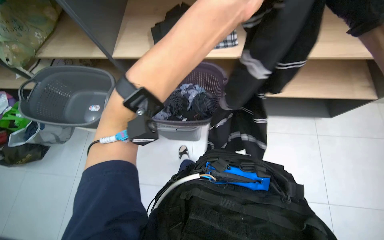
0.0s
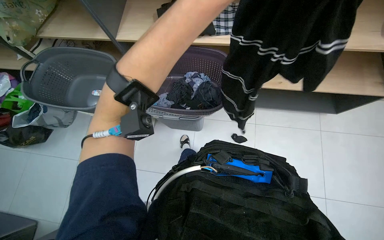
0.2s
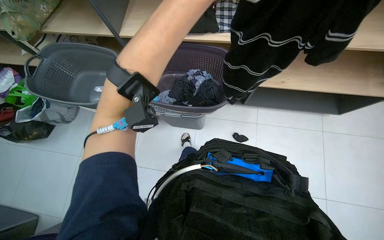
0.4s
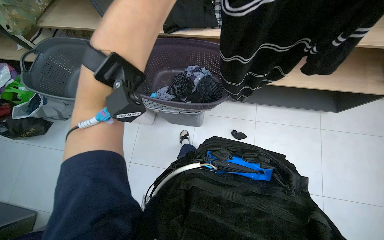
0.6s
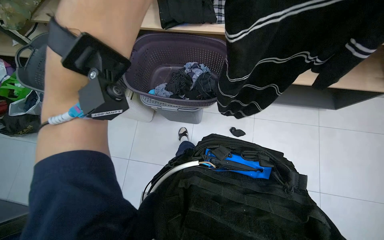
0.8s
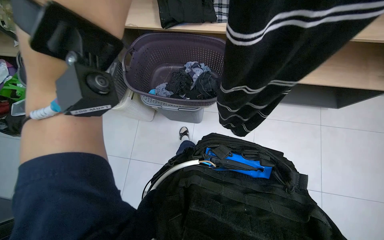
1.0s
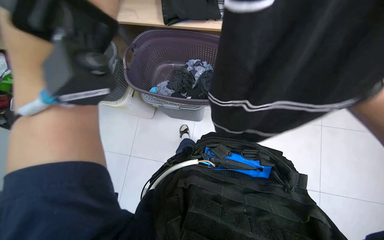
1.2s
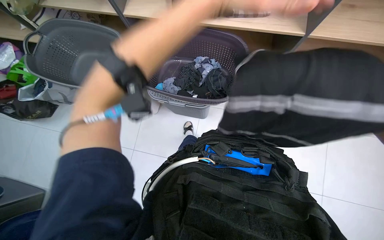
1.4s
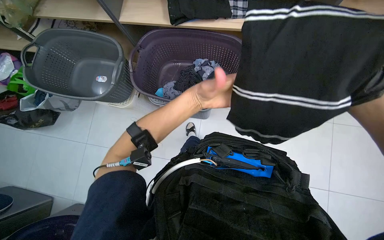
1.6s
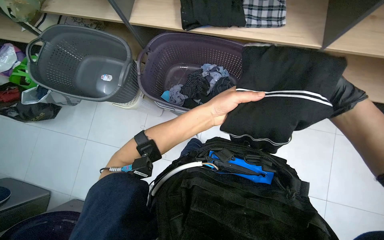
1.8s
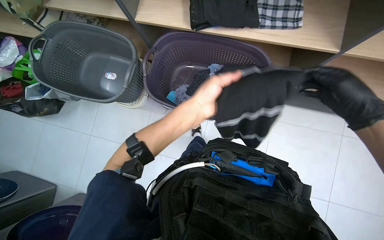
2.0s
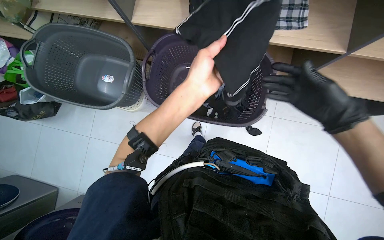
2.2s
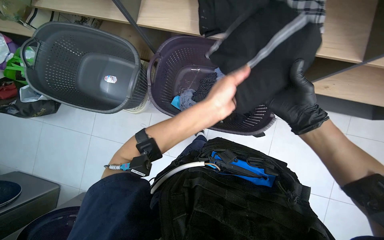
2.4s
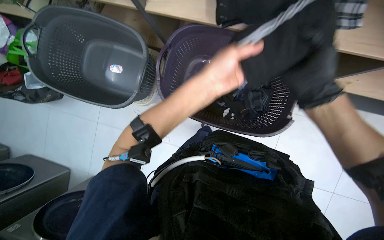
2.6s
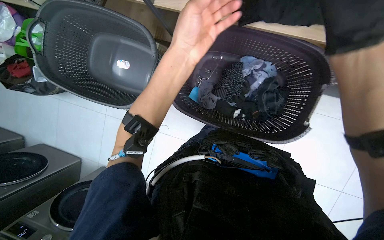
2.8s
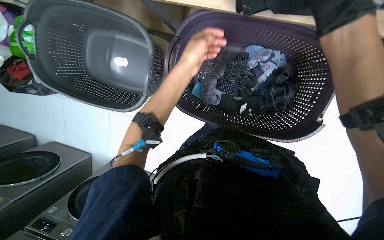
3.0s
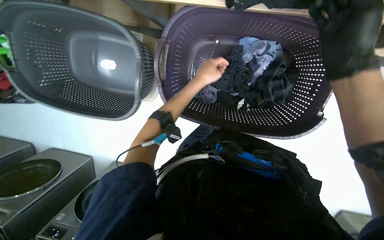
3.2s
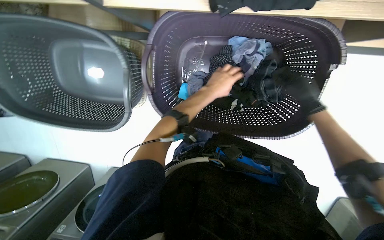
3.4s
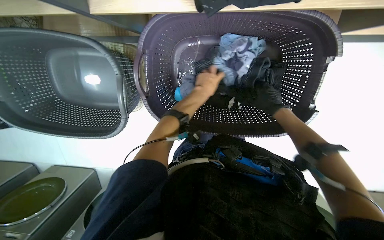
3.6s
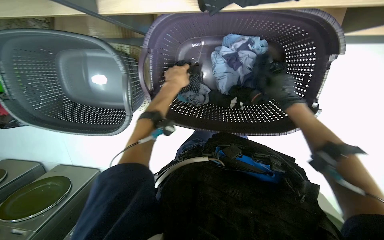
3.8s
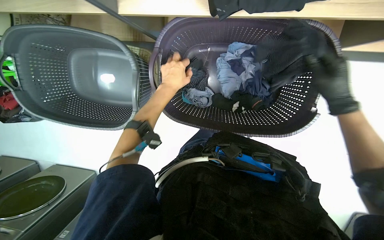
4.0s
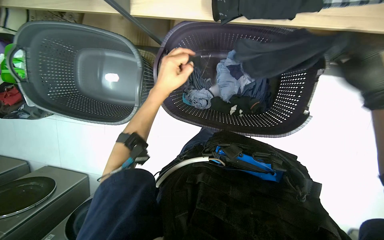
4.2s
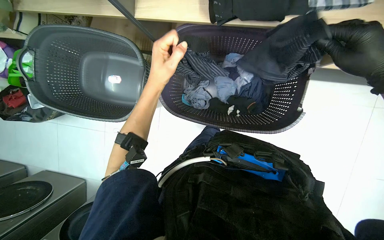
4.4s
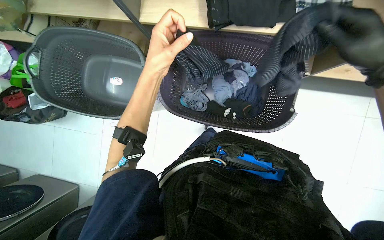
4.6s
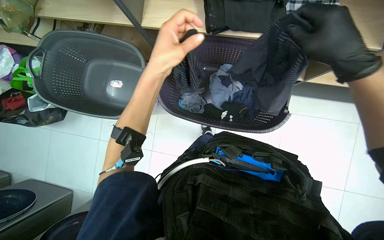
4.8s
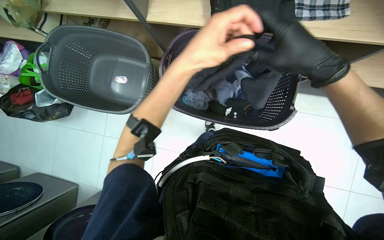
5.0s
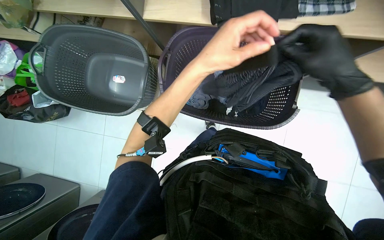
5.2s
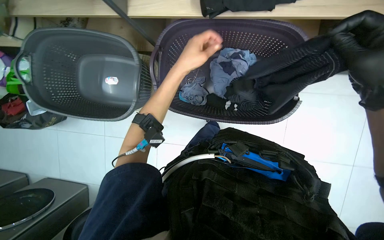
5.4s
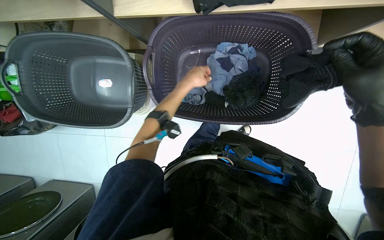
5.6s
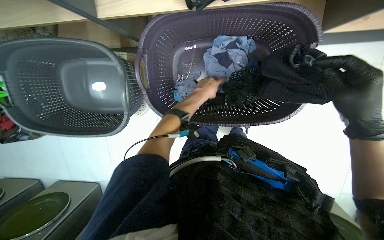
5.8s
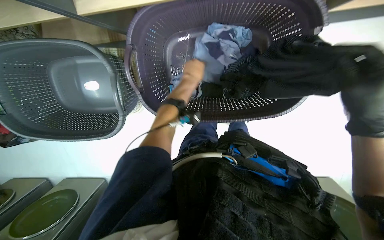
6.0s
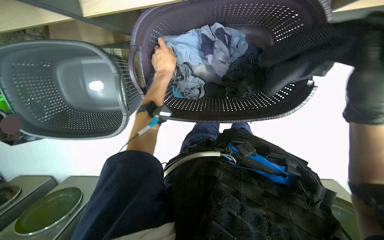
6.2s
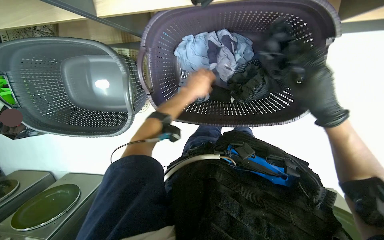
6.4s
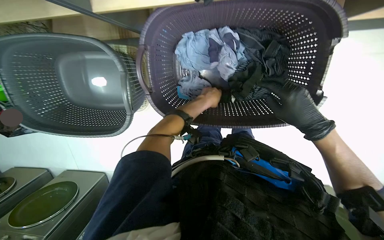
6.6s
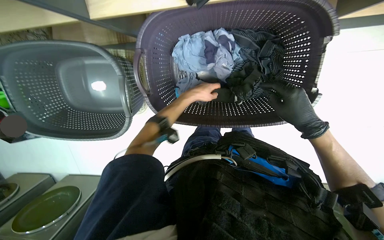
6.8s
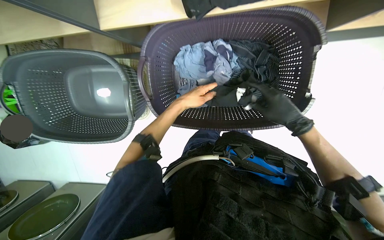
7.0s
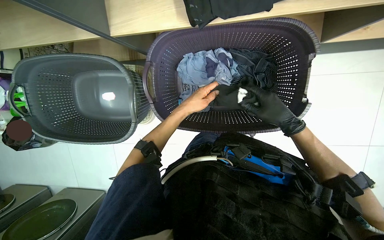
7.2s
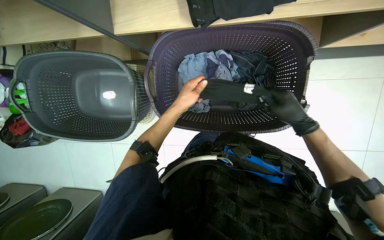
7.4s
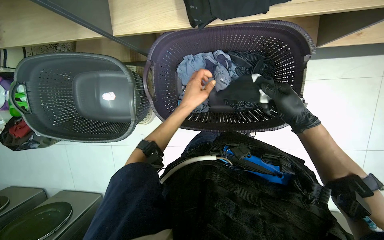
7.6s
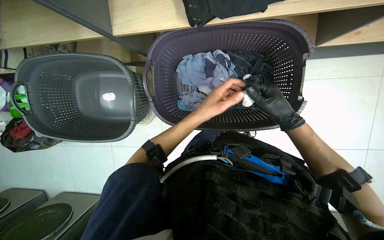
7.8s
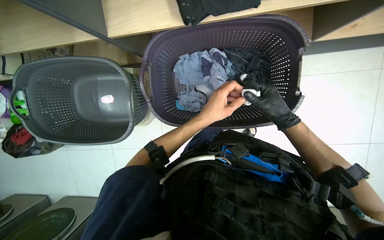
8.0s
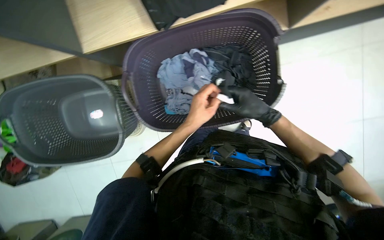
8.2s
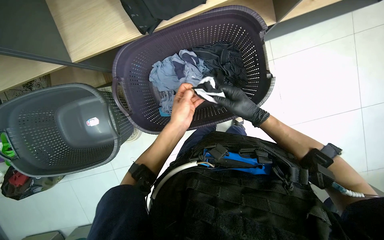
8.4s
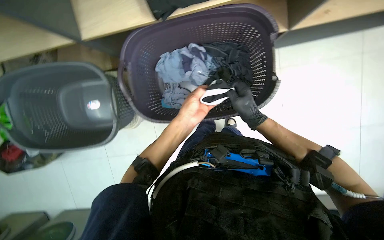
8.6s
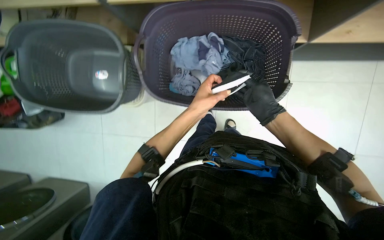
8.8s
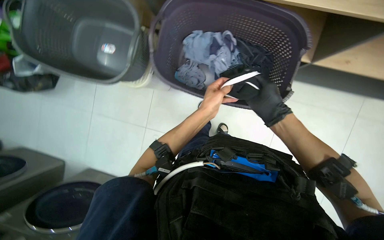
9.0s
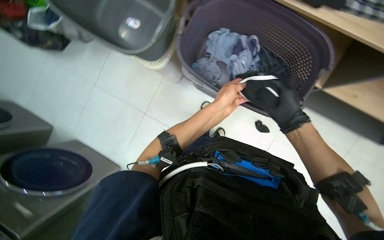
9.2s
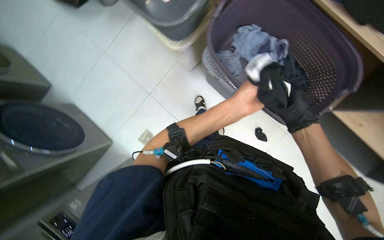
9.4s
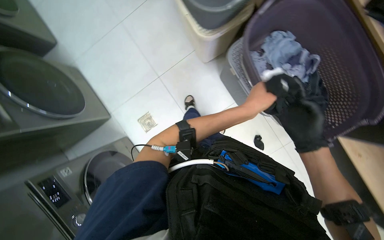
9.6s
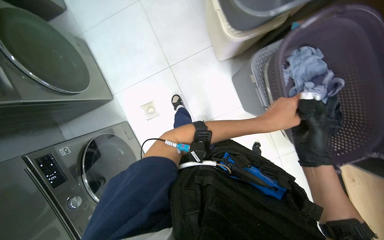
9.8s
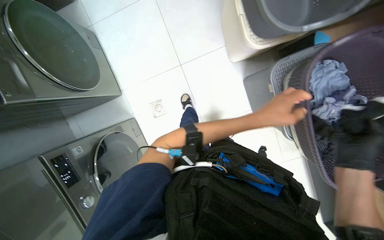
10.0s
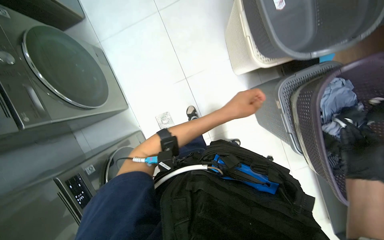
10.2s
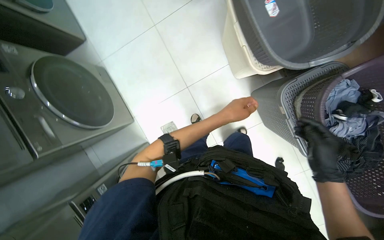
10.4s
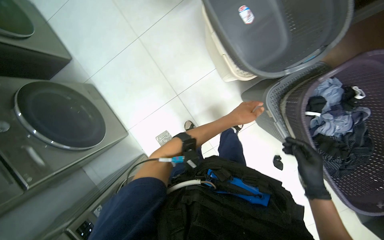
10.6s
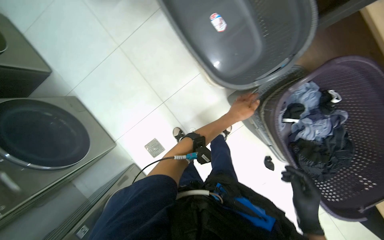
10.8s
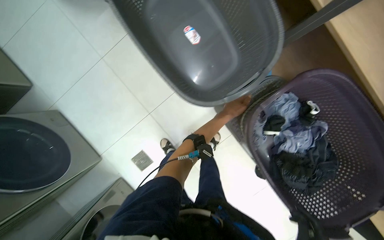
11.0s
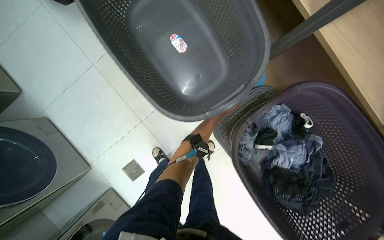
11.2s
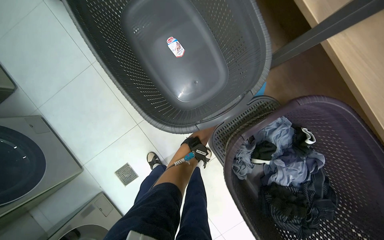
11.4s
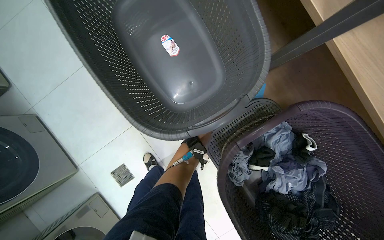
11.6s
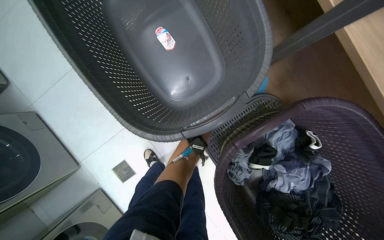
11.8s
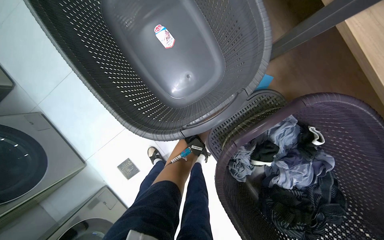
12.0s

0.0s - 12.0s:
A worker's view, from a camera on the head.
Job: managing laundry.
The whole recording: Folding and sorting clothes. The worker folds various clothes and sorts them onto a shelf.
3.0s - 4.4s: The left hand travels down the picture by approximately 10 cm.
4.4s - 6.0s: The left hand is displaced farther from the camera and to the right by roughly 25 cm.
6.0s - 7.6s: The right hand heads farther from the camera, covering roughly 10 cm, while the left hand swings left and right, approximately 10 cm each way, with 2 reversals.
7.6s - 9.0s: The left hand travels to the right by approximately 10 cm.
9.0s - 10.4s: The left hand moves about 5 cm to the right and comes back.
10.4s - 12.0s: The head travels about 50 cm.

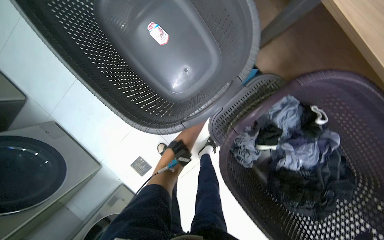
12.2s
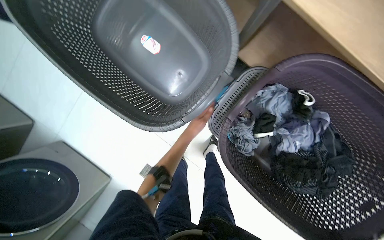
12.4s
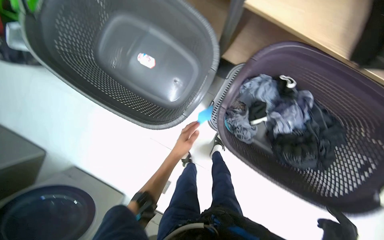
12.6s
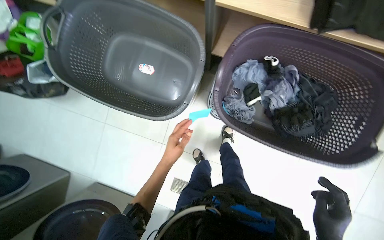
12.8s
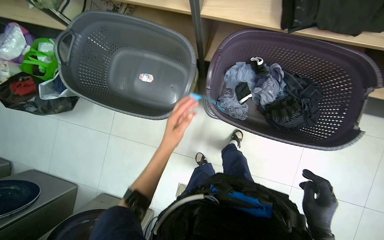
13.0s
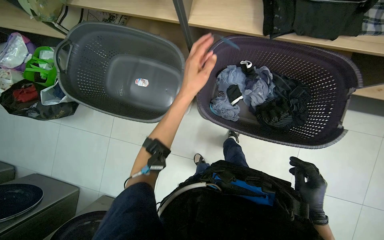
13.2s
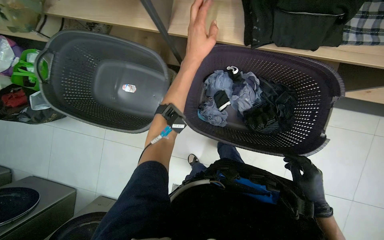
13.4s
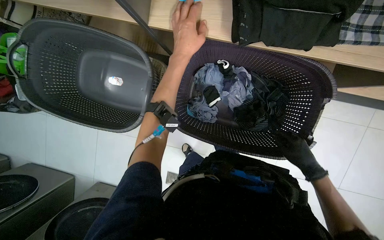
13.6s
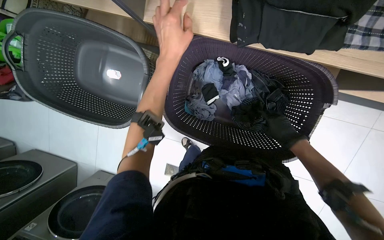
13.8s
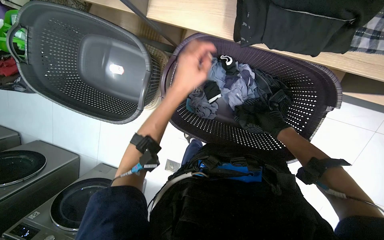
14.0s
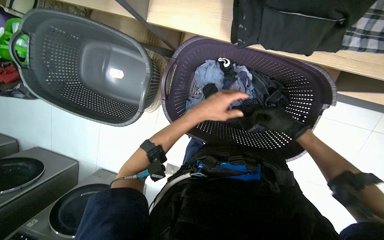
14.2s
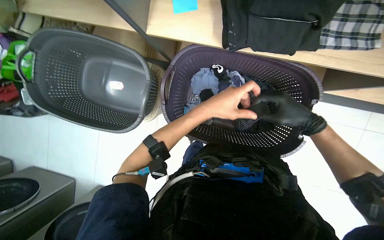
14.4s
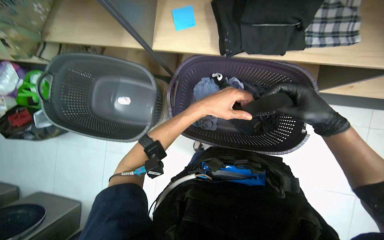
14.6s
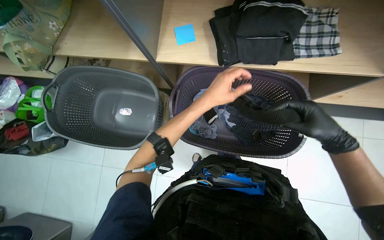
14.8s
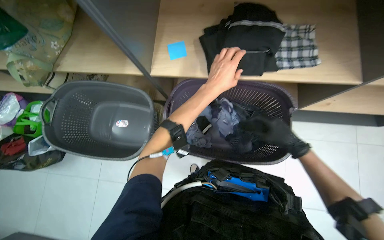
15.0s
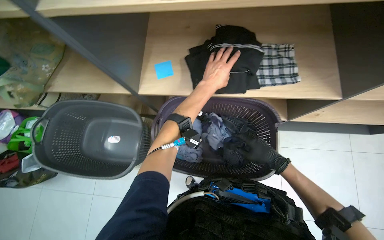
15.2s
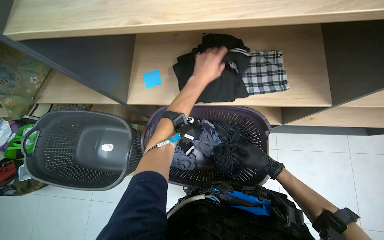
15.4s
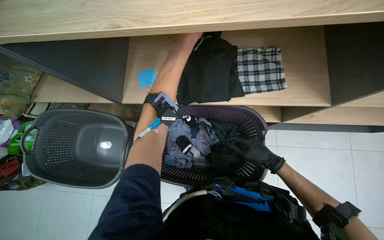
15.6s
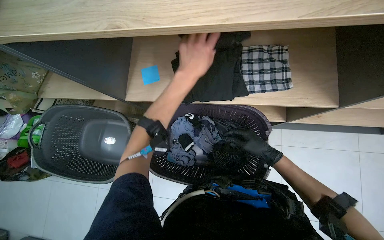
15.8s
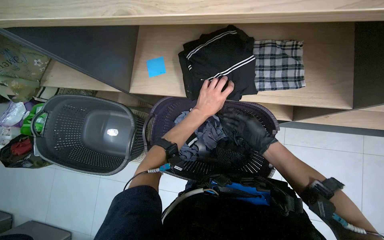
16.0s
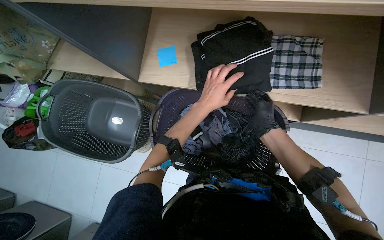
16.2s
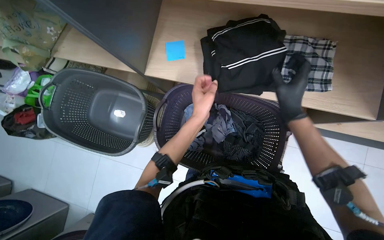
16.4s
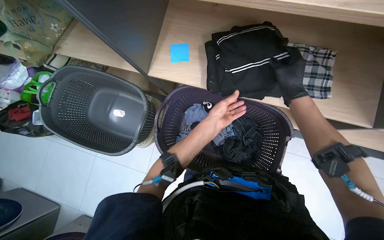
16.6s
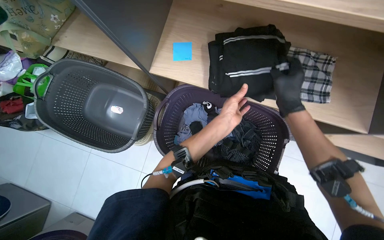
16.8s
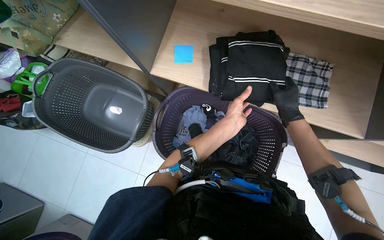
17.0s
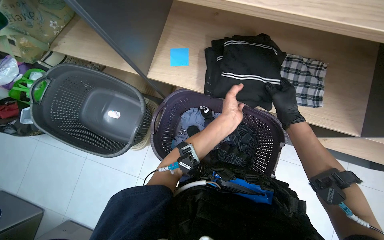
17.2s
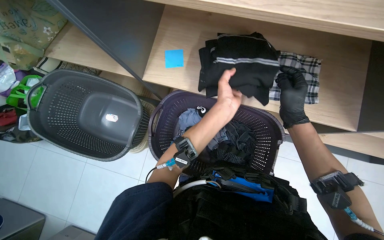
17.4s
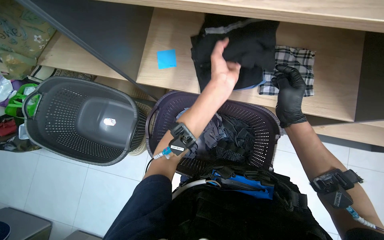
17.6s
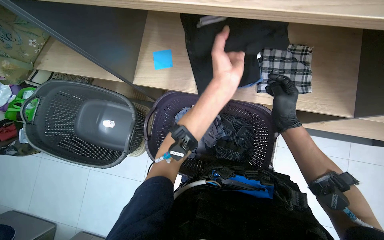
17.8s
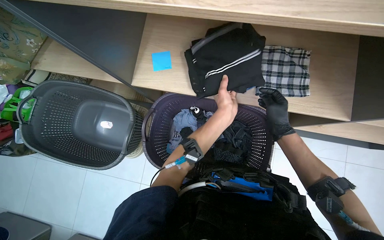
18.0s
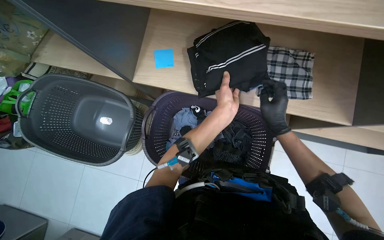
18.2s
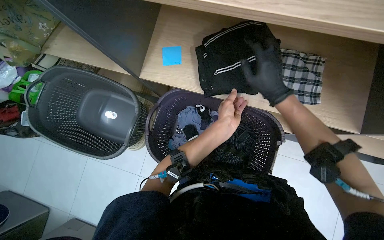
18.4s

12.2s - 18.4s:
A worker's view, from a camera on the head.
Job: managing laundry.
The whole recording: Folding and sorting clothes. The worker folds various clothes and sorts them onto a shelf.
12.2s - 13.8s: The scene turns approximately 30 degrees counterclockwise in the picture.
13.8s - 15.4s: The view tilts about 25 degrees upward. The left hand moves to the right, some 20 cm, and reaches some 15 cm down the picture, then returns. Meanwhile the right hand moves nearer and farther over approximately 25 cm, changing direction 2 times.
15.4s - 16.8s: The left hand travels down the picture and farther from the camera by roughly 15 cm, while the right hand heads up the picture, covering roughly 20 cm.

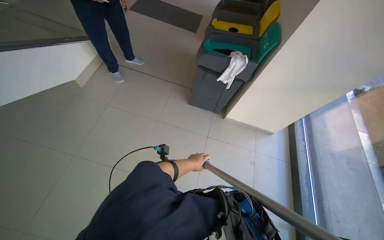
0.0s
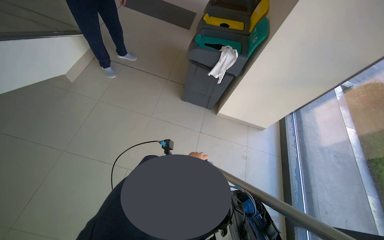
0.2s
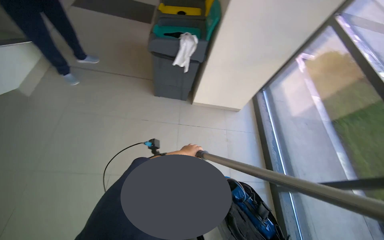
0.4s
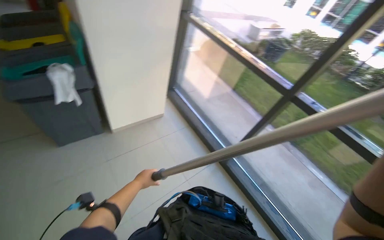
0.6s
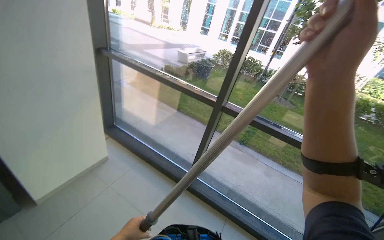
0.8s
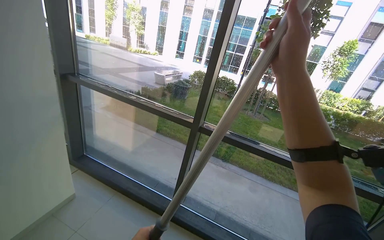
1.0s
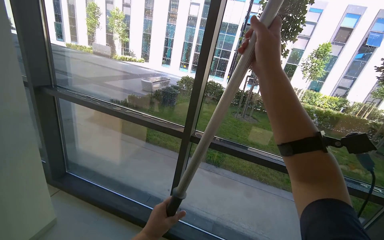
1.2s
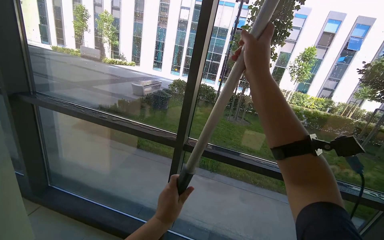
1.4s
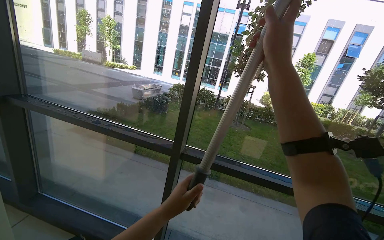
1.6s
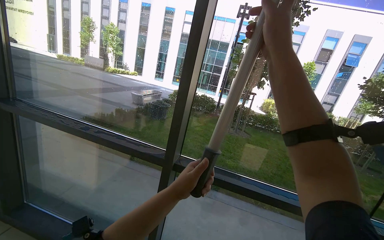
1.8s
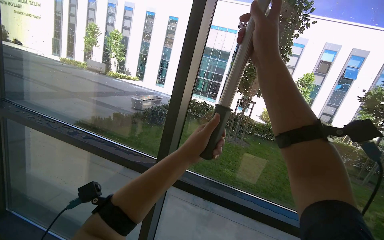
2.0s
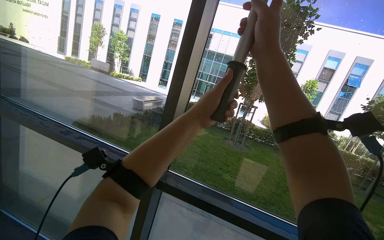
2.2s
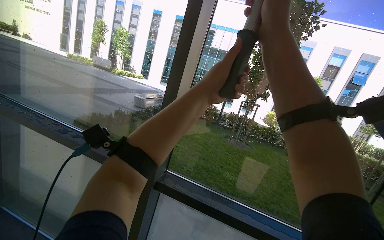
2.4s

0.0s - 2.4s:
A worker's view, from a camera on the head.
Job: cleaning windows.
The whole recording: Cleaning building windows. The worker cleans the building windows using a long pole with a squeegee.
0.0s - 1.2s: The wearer's head swings some 90 degrees to the right. The view tips upward by some 15 degrees.
